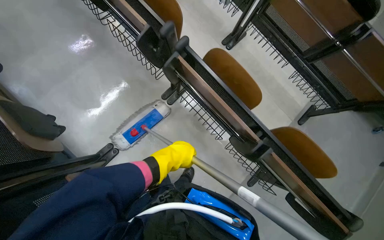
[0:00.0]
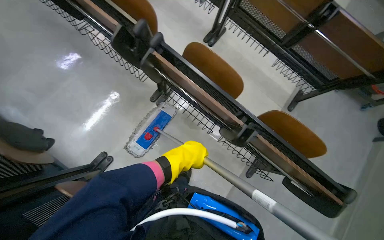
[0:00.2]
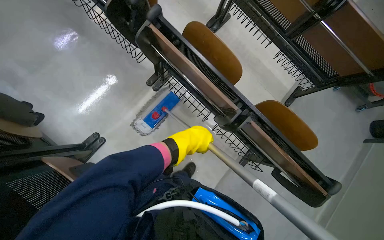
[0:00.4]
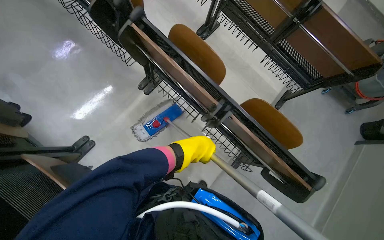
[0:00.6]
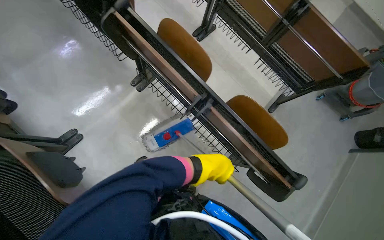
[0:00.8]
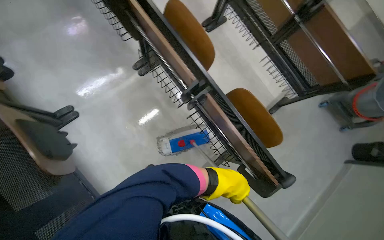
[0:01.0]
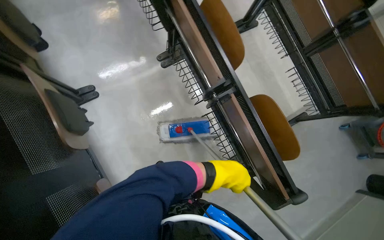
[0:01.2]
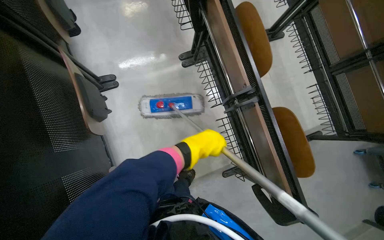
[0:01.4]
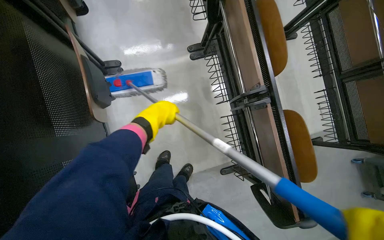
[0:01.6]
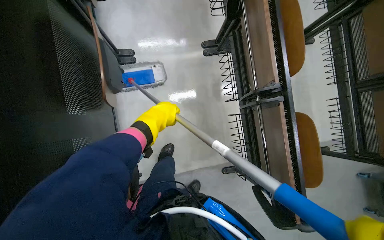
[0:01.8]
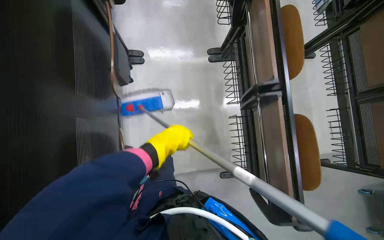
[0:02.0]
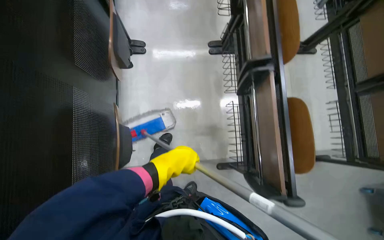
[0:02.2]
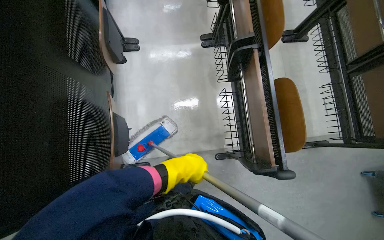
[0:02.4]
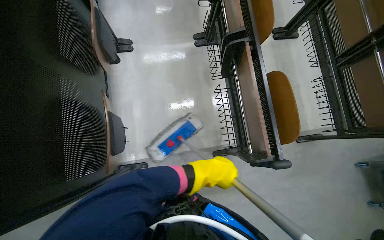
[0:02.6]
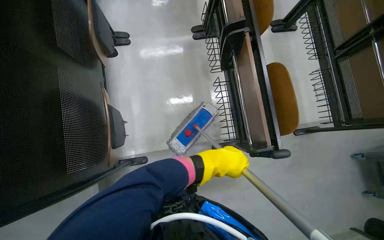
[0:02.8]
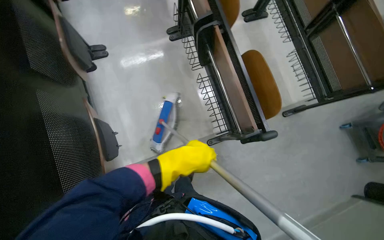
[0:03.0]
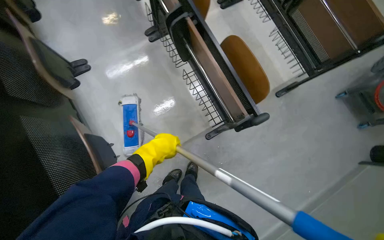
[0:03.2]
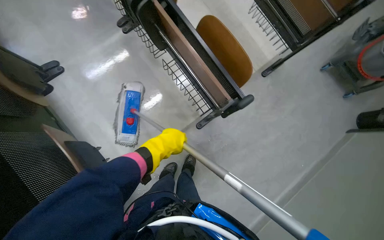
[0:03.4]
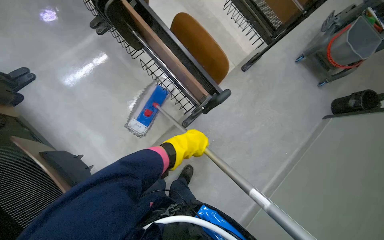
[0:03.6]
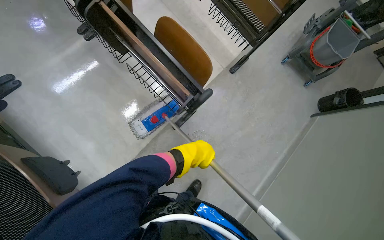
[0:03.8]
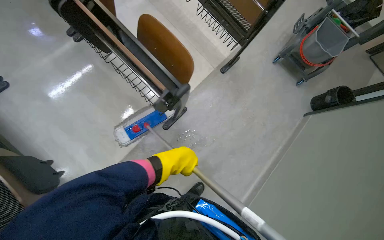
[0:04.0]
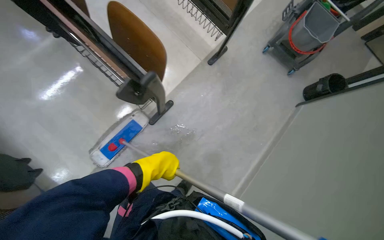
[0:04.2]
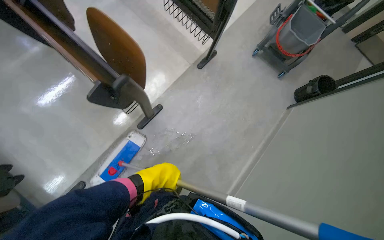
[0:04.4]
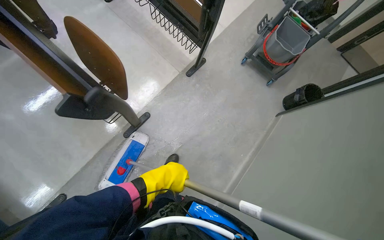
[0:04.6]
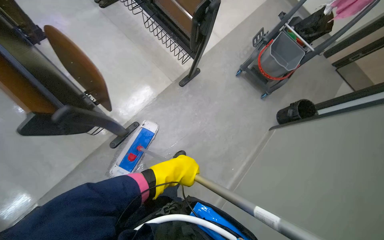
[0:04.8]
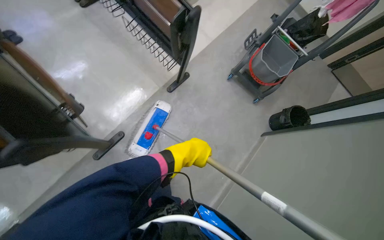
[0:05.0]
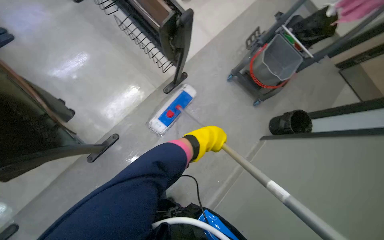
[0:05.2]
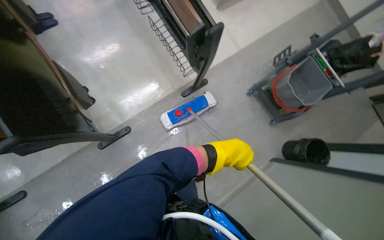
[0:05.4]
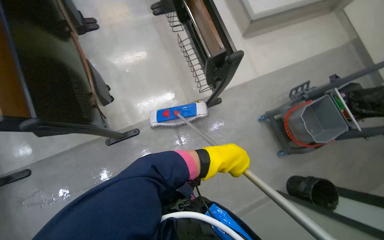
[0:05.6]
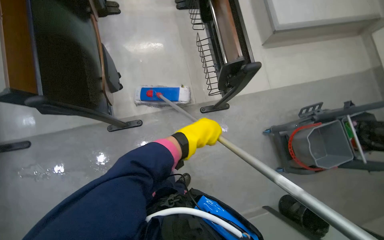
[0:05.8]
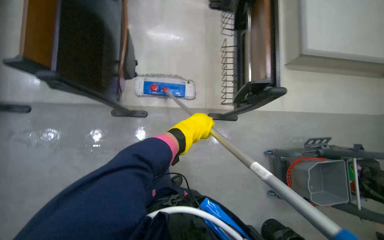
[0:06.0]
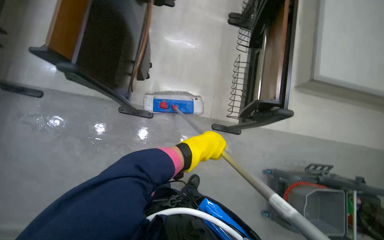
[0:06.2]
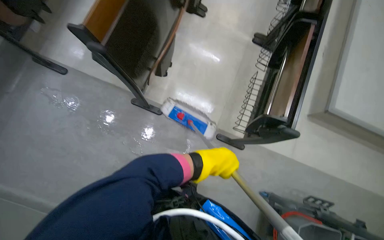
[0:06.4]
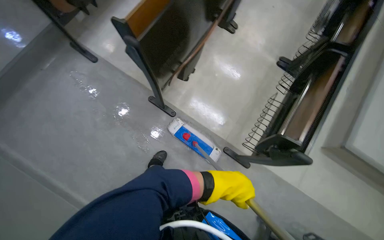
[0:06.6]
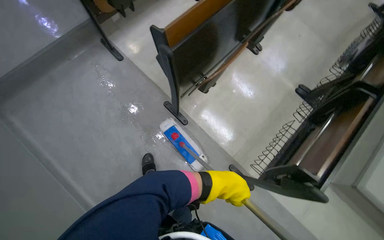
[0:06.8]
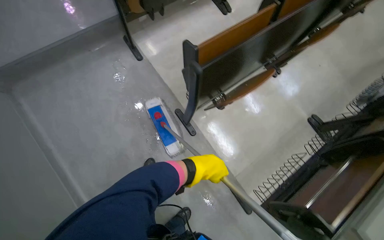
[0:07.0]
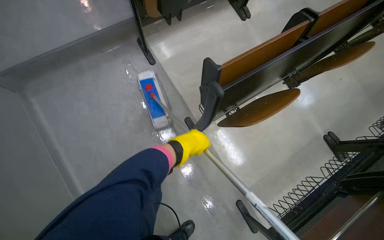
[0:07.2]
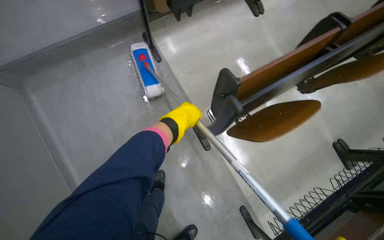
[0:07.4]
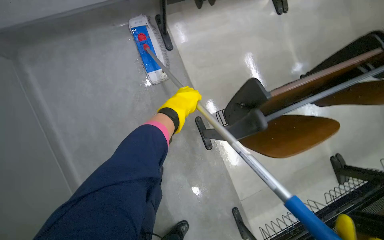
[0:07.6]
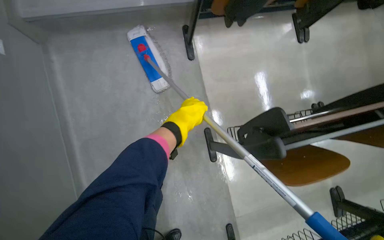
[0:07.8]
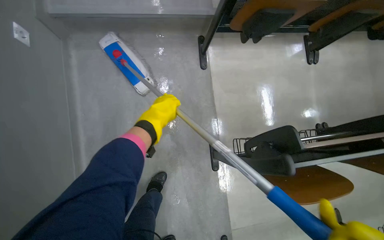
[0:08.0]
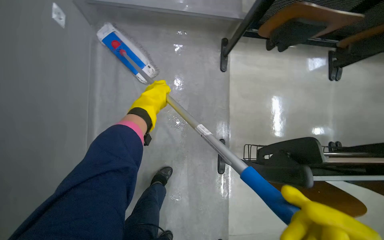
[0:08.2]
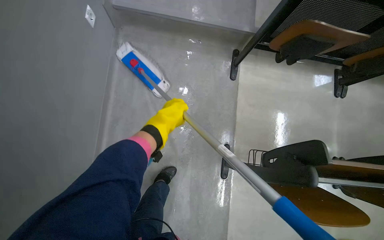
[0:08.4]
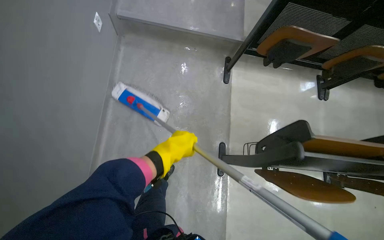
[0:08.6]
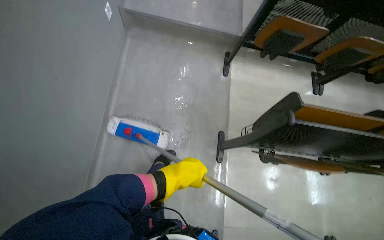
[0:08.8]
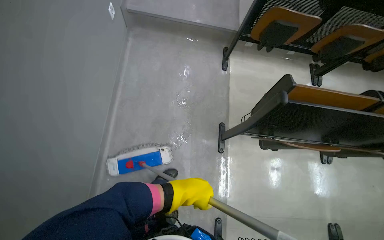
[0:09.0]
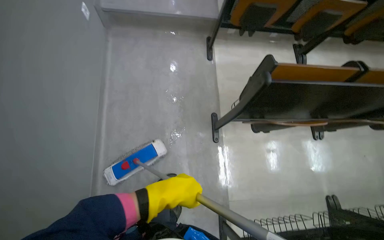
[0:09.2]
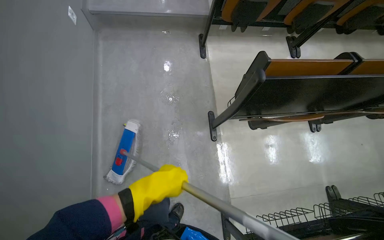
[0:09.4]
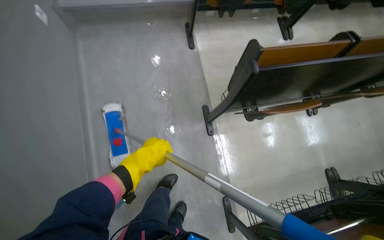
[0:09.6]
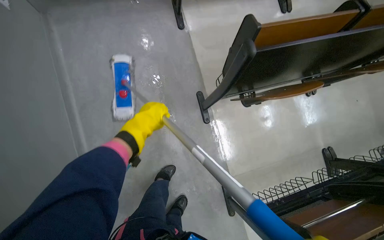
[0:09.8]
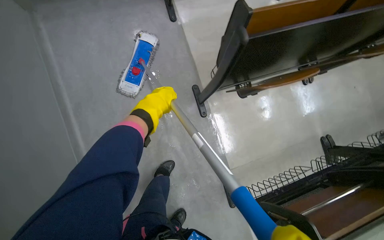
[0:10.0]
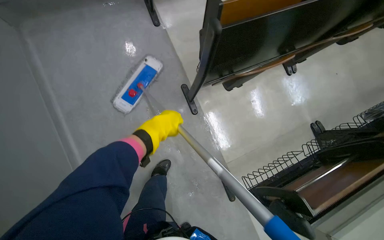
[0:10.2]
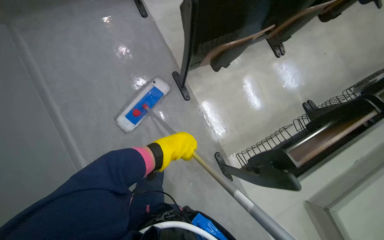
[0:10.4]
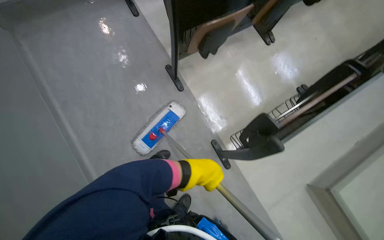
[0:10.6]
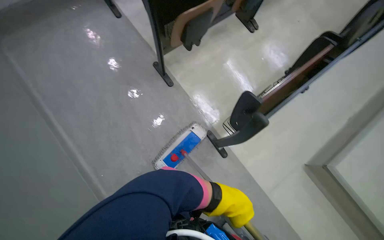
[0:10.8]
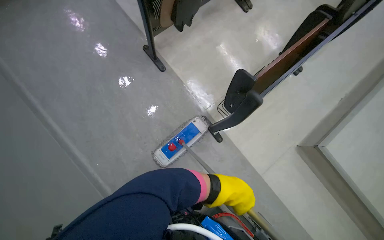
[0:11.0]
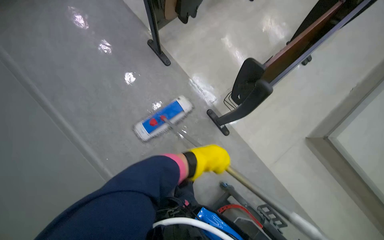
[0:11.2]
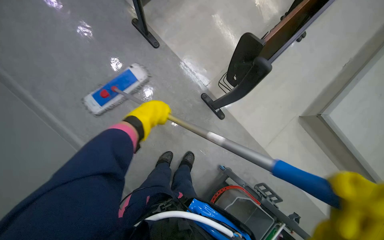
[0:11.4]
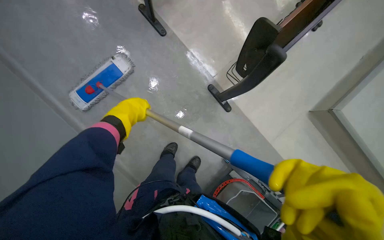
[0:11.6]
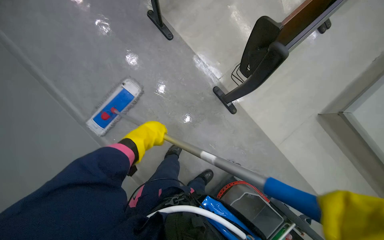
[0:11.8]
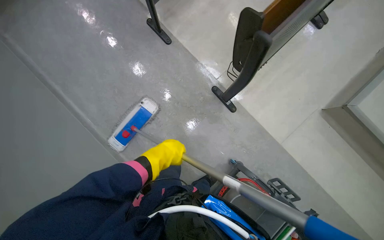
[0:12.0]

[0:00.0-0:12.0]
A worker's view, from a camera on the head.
Job: mopping floor.
The whole recording: Mopping auditorium floor. The worker mops the floor in the auditorium, moving between rows of desks.
0:00.0 to 0:01.6: The scene turns approximately 30 degrees clockwise in the picture.
0:01.6 to 0:03.0: The left hand heads down the picture, covering some 50 cm.
0:03.0 to 0:04.4: The camera travels approximately 50 cm. The scene rotates counterclockwise by approximately 30 degrees.
0:04.4 to 0:06.0: The head travels approximately 50 cm. The scene rotates clockwise by about 50 degrees.
0:06.0 to 0:07.6: The camera travels roughly 50 cm. The scene turns approximately 65 degrees clockwise in the picture.
0:07.6 to 0:09.0: The head travels approximately 50 cm. The view tilts some 15 degrees upward. Everything in view rotates roughly 25 degrees clockwise.
0:09.0 to 0:10.4: Everything in view rotates some 35 degrees counterclockwise.
0:10.4 to 0:12.0: The left hand goes left and right, roughly 30 cm each way, reversing 2 times.

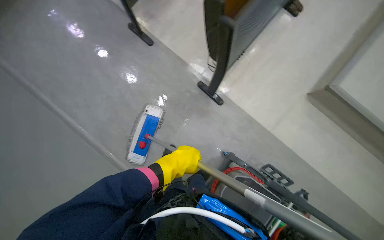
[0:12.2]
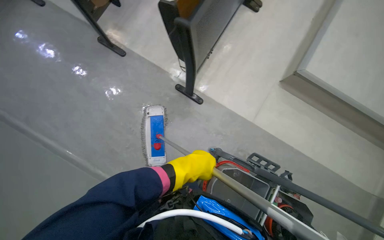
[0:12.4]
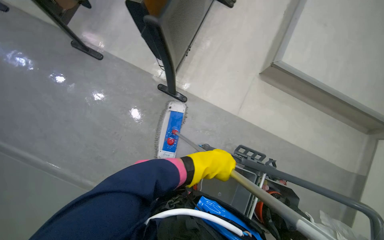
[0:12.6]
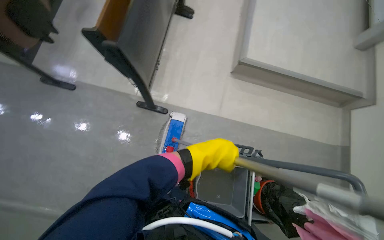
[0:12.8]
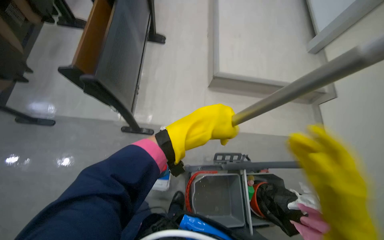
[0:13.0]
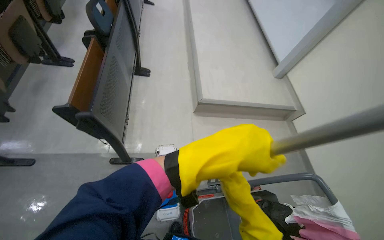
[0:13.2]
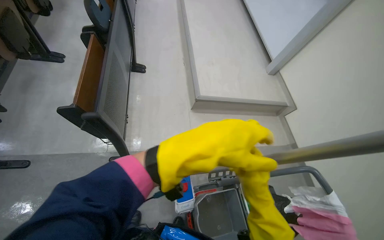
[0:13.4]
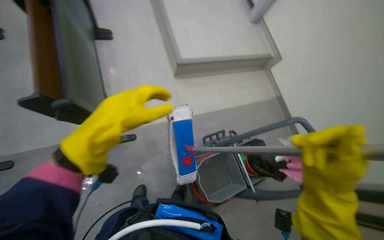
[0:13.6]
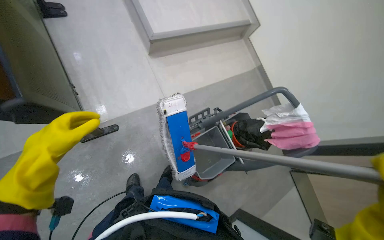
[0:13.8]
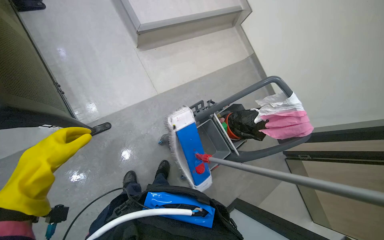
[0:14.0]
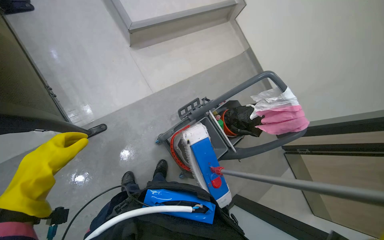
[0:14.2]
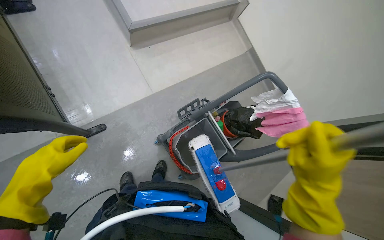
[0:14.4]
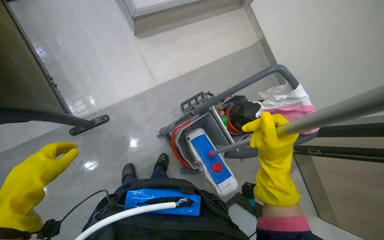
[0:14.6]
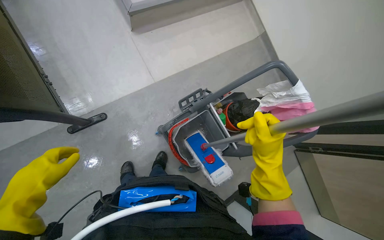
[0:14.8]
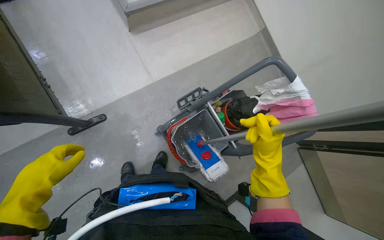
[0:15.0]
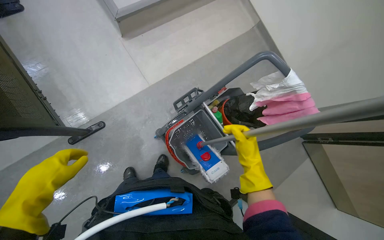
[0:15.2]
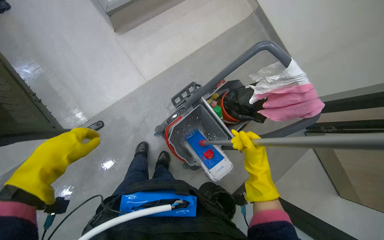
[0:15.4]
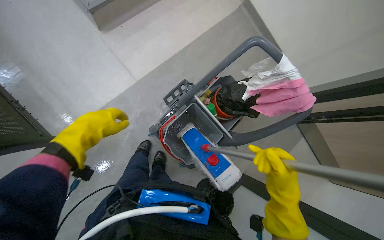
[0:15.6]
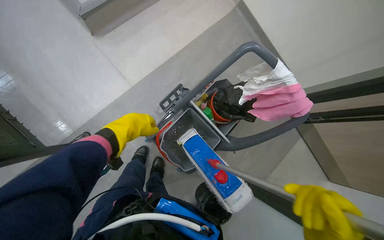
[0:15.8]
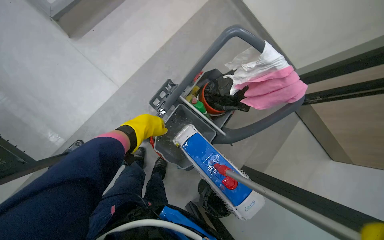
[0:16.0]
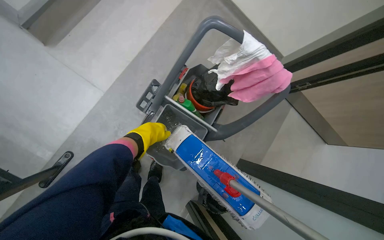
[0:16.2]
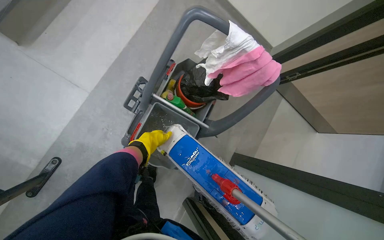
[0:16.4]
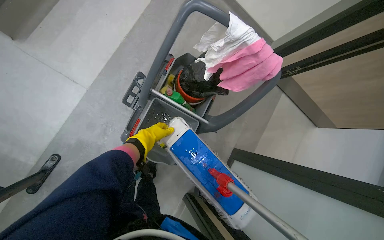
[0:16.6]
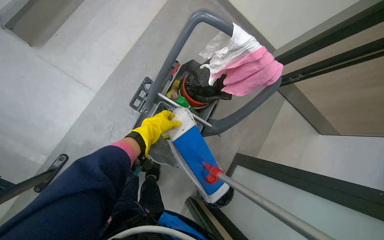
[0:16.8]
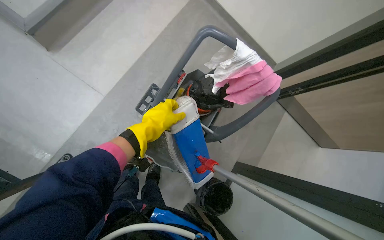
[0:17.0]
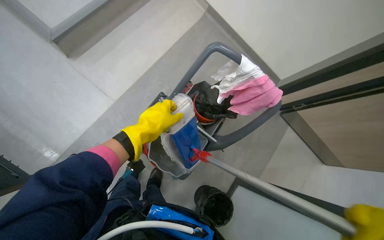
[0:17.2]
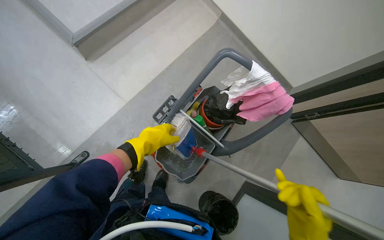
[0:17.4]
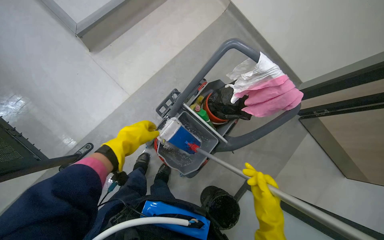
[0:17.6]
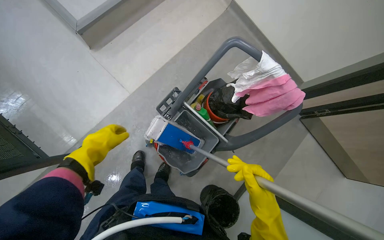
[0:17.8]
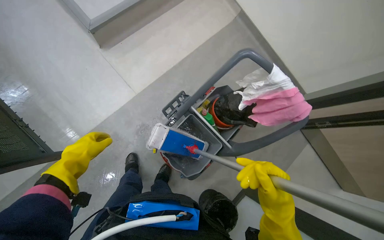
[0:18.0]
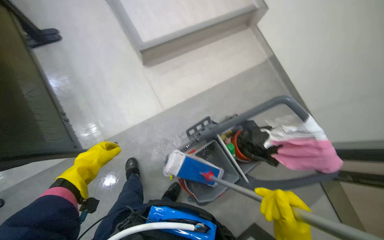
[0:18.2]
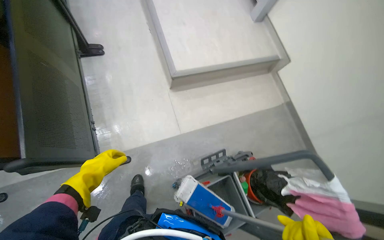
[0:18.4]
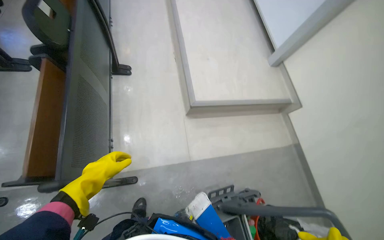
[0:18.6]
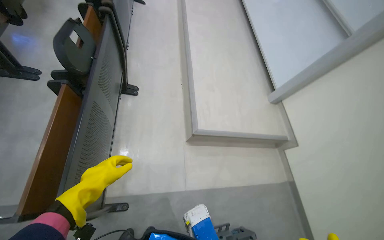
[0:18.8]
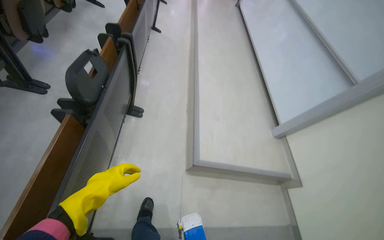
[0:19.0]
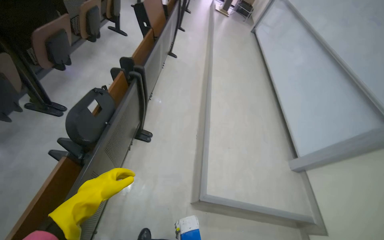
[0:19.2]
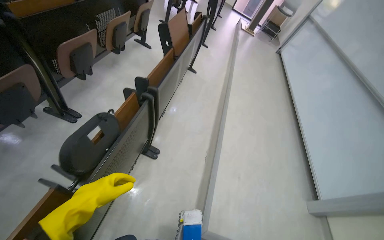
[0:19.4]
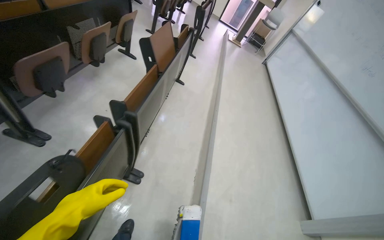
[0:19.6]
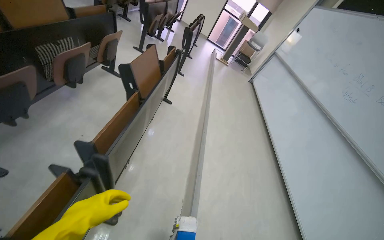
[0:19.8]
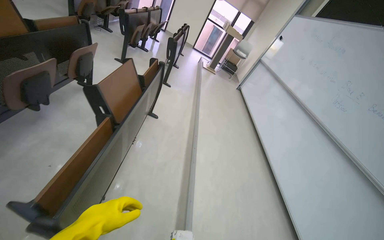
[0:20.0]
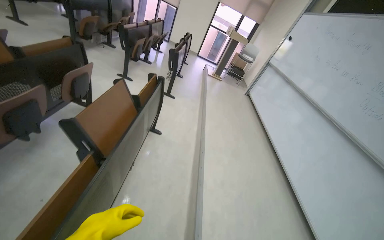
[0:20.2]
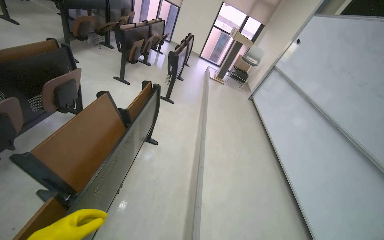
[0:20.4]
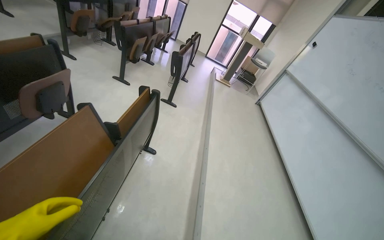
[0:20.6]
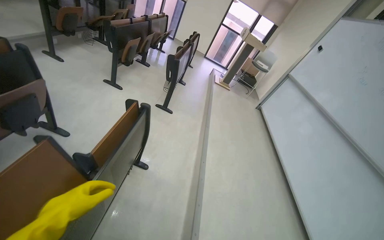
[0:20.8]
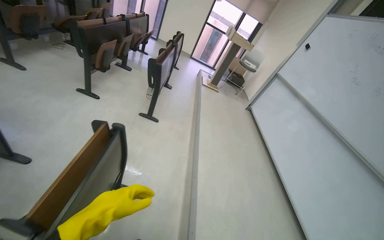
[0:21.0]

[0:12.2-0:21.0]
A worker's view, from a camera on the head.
Job: mopping floor.
The whole recording: Mopping auditorium floor. The worker mops the floor in the auditorium, moving between rows of desks.
0:12.2 to 0:13.6: The head turns to the right by some 60 degrees.
0:13.6 to 0:15.2: The view tips downward by roughly 15 degrees. The left hand travels farther from the camera by some 15 cm.
0:15.2 to 0:16.6: The view tips downward by about 15 degrees. The left hand is displaced farther from the camera, to the right and up the picture by some 60 cm.
0:16.6 to 0:18.0: The left hand heads nearer to the camera and to the left, covering about 40 cm.
0:18.0 to 0:19.6: The camera is carried some 1 m. The wearer looks approximately 50 degrees further upward. The scene rotates clockwise by roughly 55 degrees.
0:19.6 to 0:21.0: The camera travels roughly 1.5 m.
